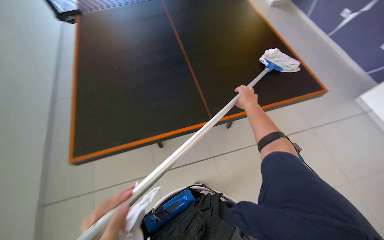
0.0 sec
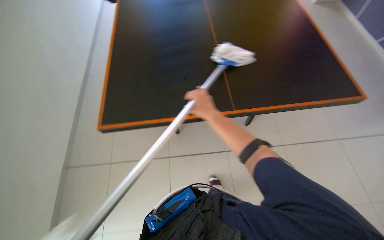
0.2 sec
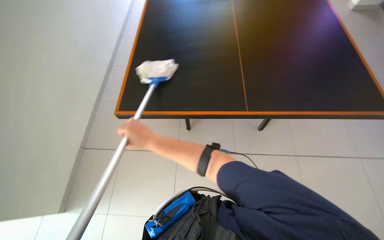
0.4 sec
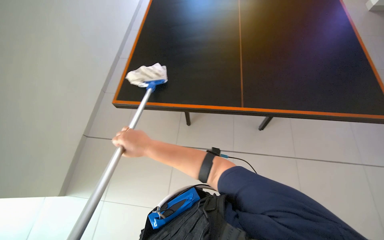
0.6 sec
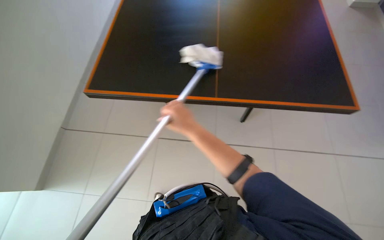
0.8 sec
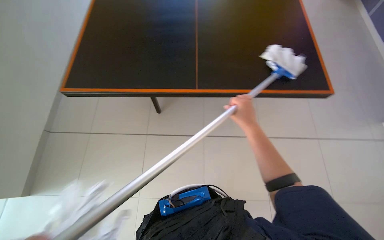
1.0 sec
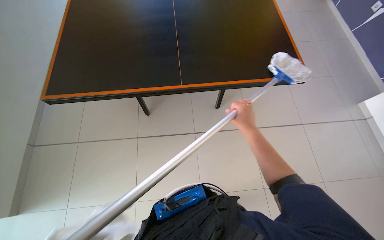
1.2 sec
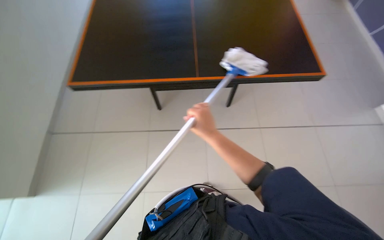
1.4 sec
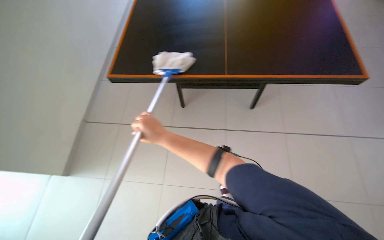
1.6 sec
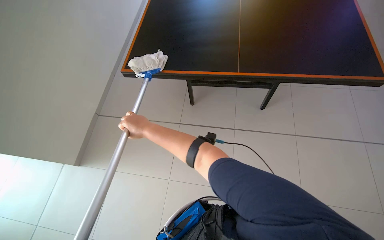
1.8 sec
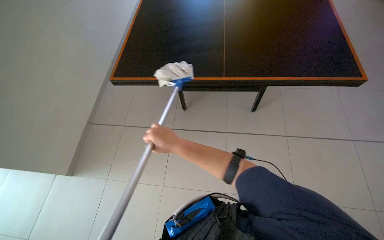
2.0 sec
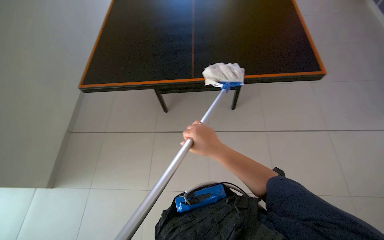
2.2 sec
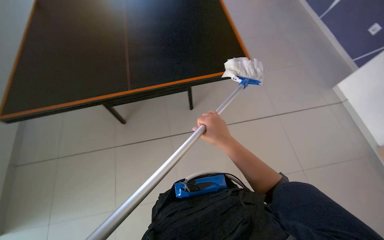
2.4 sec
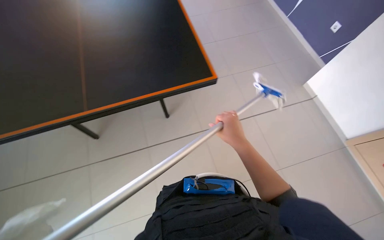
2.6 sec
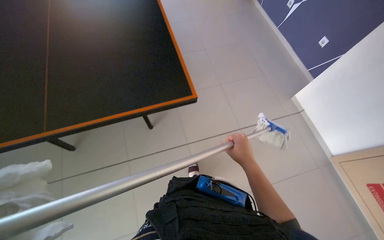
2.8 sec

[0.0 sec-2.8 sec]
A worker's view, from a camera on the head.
Job: wiping surfaces.
The whole recording: Cleaning ping-pong table. The worker cleans the surface of the ping-pong table with a long-handled tool.
1.4 sec to 2.8 sec: The right hand travels to the right by some 25 cm.

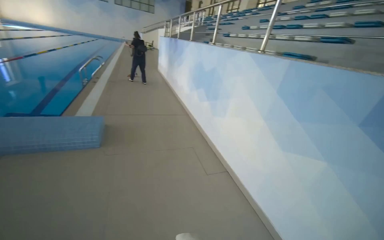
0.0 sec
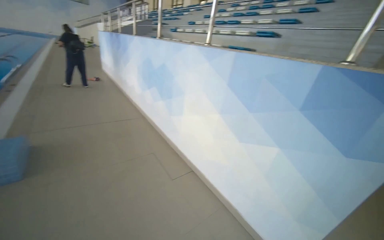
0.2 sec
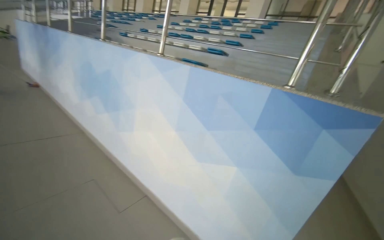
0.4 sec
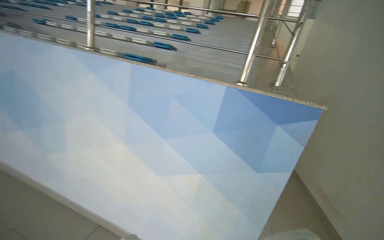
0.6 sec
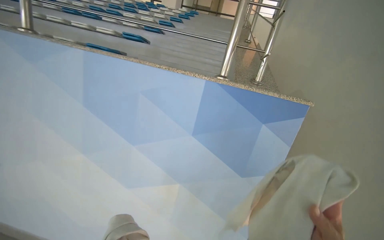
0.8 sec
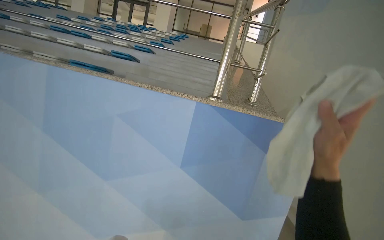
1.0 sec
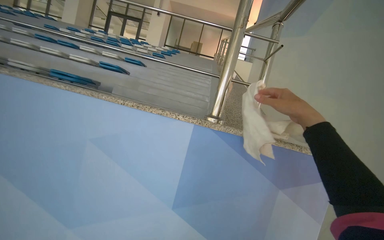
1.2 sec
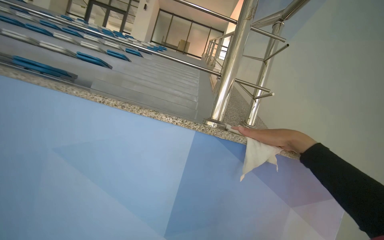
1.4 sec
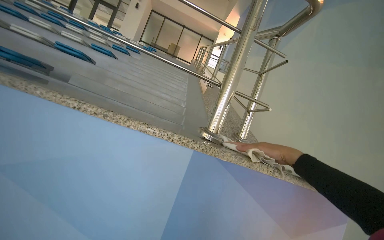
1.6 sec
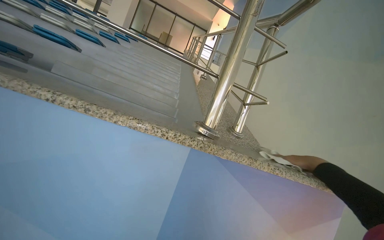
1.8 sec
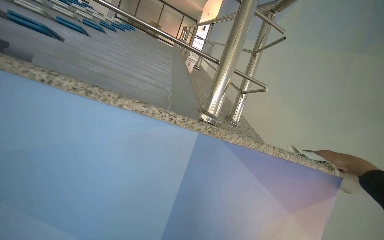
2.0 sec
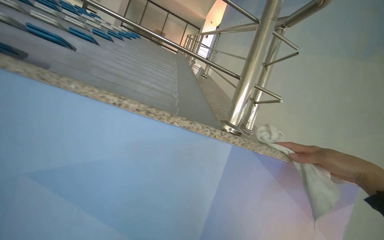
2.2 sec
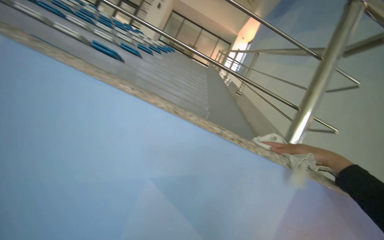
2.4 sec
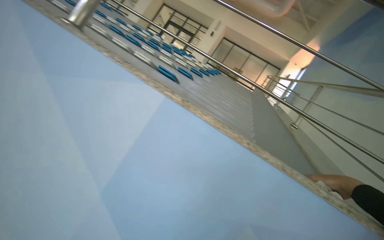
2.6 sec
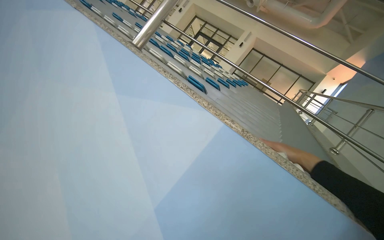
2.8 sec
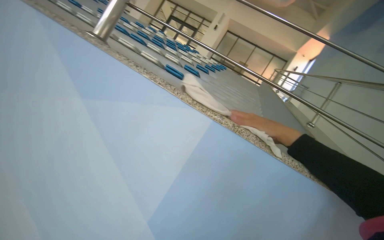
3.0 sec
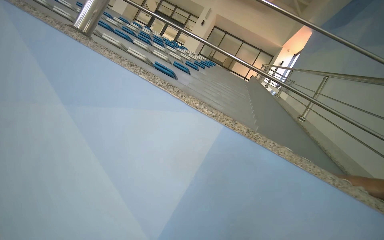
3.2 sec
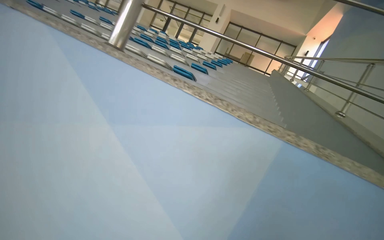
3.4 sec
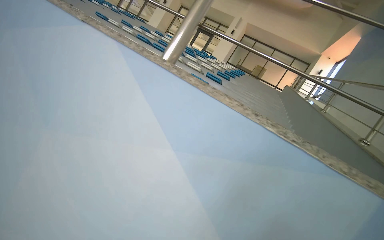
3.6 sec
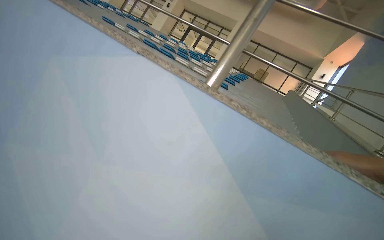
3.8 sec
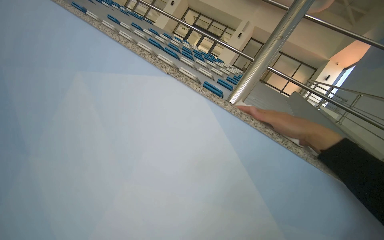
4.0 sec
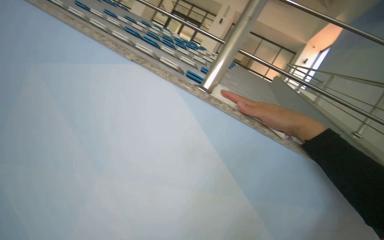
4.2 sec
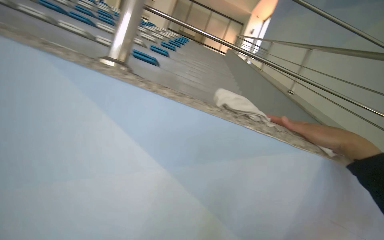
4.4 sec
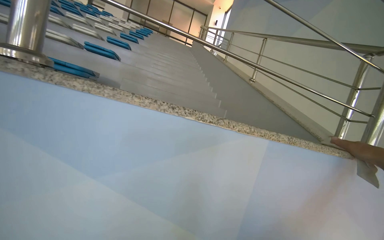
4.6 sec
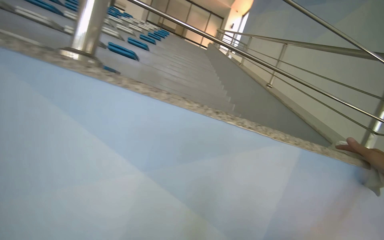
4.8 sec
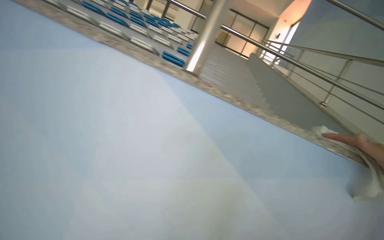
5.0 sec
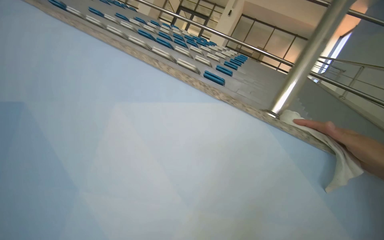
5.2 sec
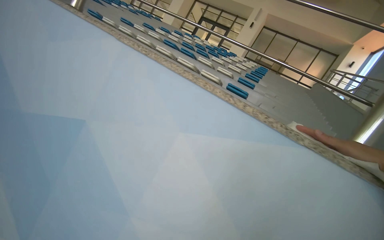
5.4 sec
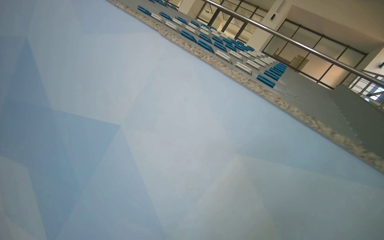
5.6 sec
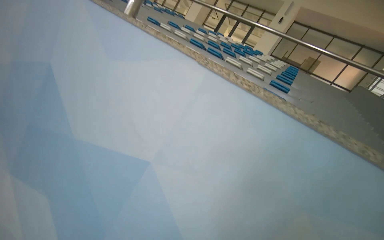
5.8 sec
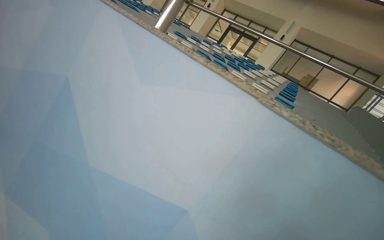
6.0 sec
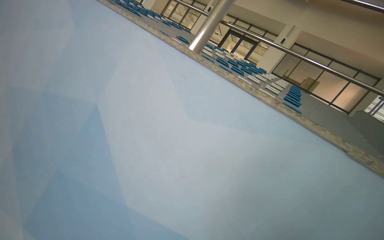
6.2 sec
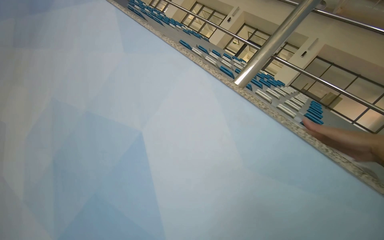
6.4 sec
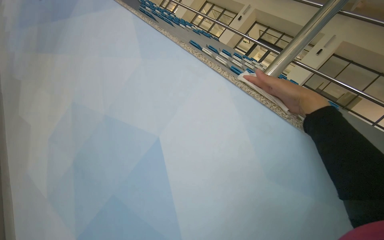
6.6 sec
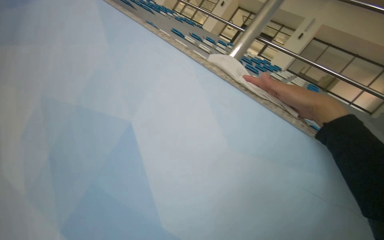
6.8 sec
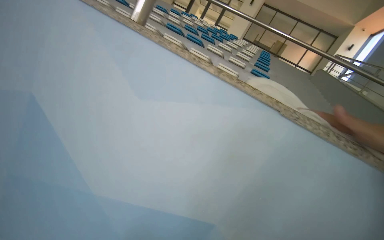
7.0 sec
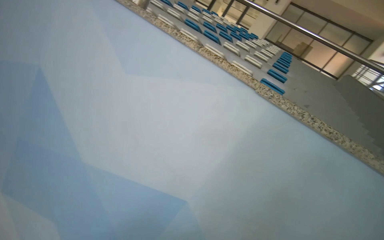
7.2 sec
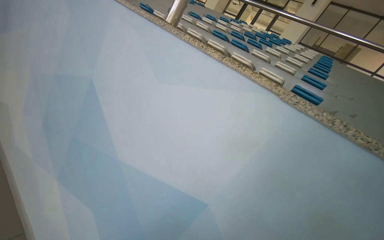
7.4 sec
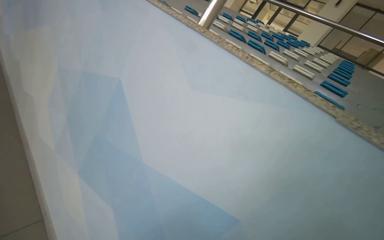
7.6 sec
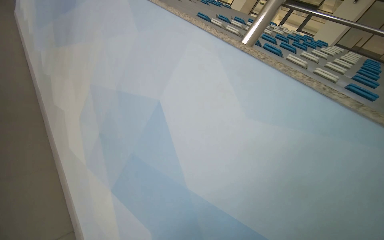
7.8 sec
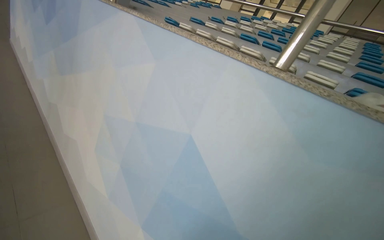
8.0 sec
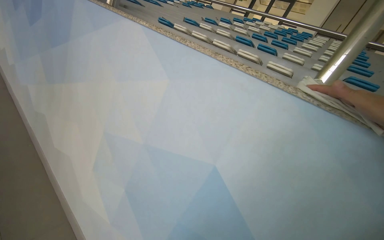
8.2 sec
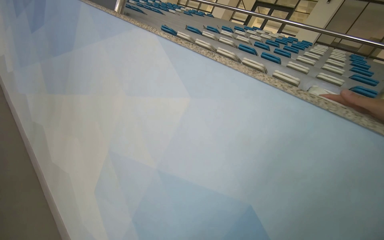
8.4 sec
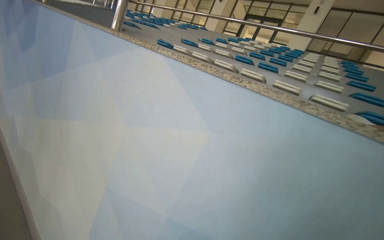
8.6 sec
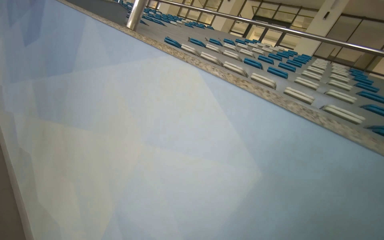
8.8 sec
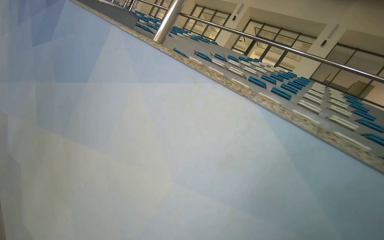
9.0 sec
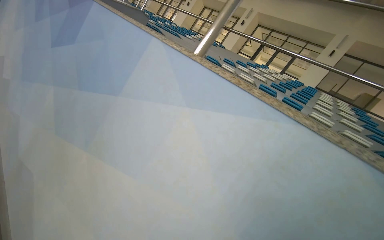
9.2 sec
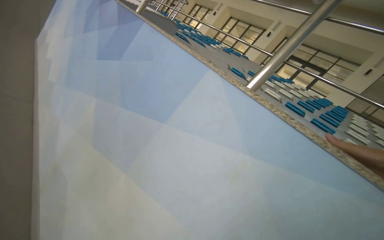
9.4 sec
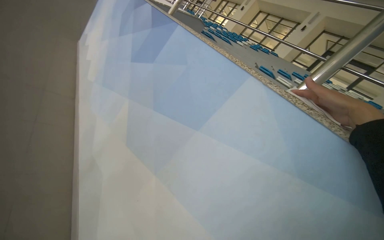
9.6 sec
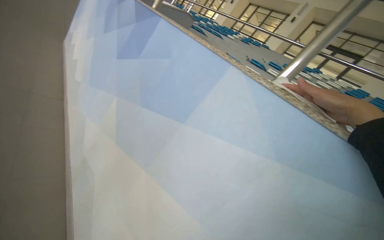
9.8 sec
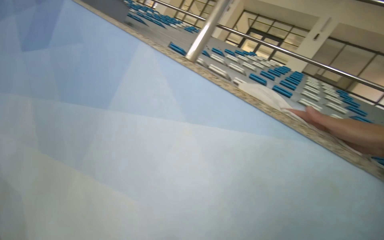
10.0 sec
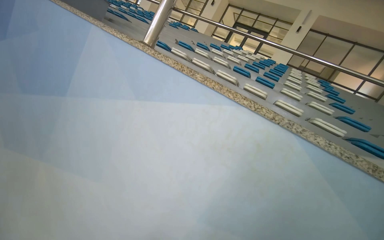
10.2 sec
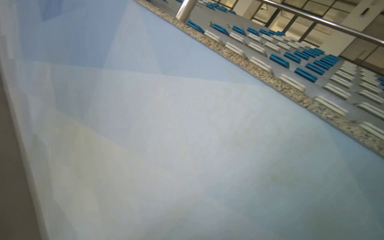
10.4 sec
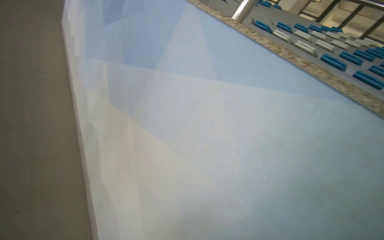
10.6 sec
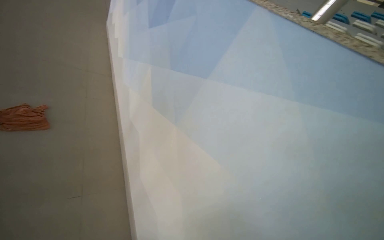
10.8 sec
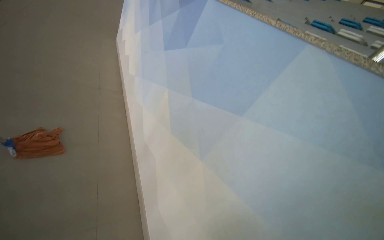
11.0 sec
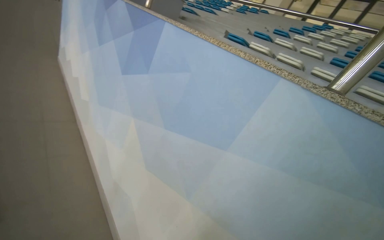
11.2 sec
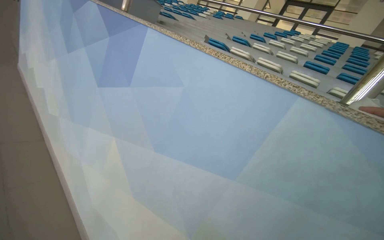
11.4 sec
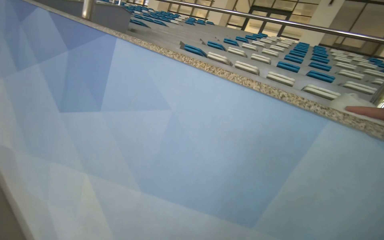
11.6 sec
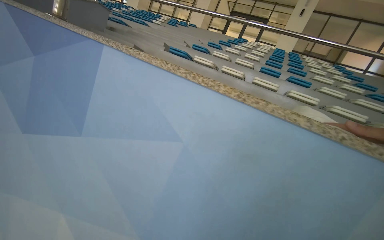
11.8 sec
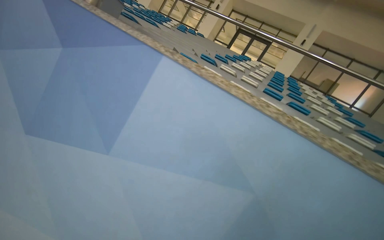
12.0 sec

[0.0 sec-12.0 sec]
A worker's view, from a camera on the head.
Job: wiping surfaces.
The whole recording: Wiping ledge in pool area. The worker wipes the top of a low wall or ledge in the swimming pool area.
0.0 sec to 1.6 sec: The camera is carried roughly 1 m. The wearer looks some 80 degrees further to the right. The camera pitches upward, by some 15 degrees.
1.6 sec to 3.0 sec: The head travels approximately 60 cm. The wearer looks some 20 degrees further to the left.
3.0 sec to 4.4 sec: The head turns to the right by some 15 degrees.
7.6 sec to 9.0 sec: The head travels some 1 m.
10.4 sec to 12.0 sec: The wearer moves roughly 1 m.

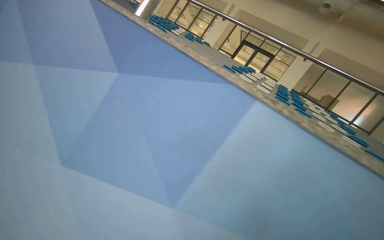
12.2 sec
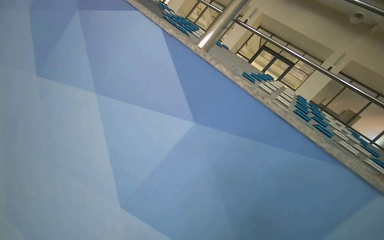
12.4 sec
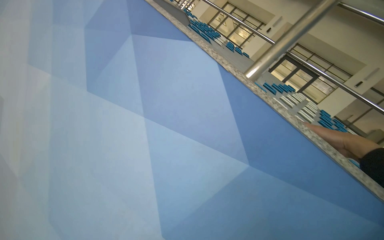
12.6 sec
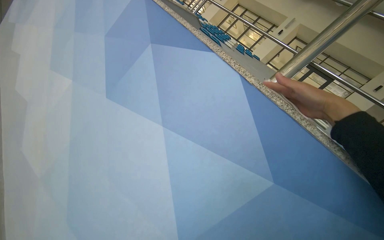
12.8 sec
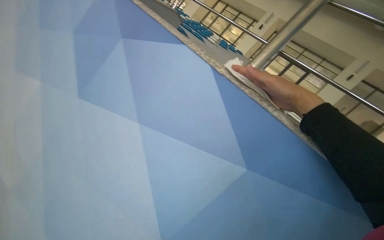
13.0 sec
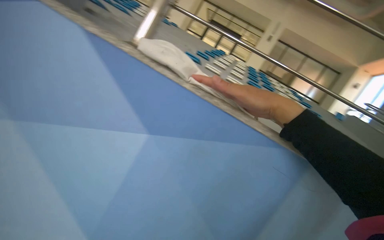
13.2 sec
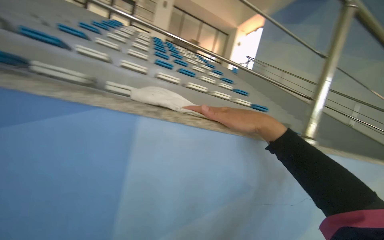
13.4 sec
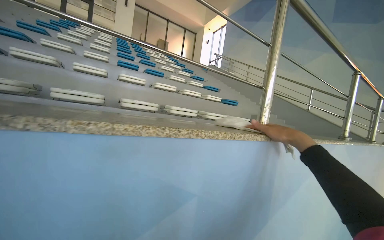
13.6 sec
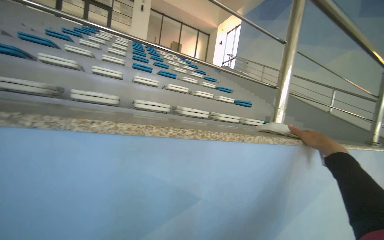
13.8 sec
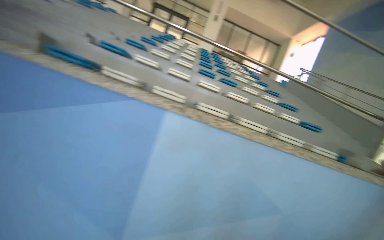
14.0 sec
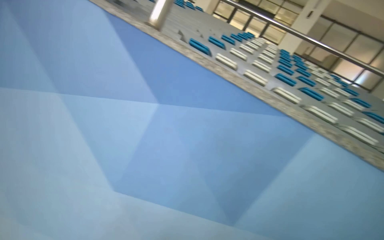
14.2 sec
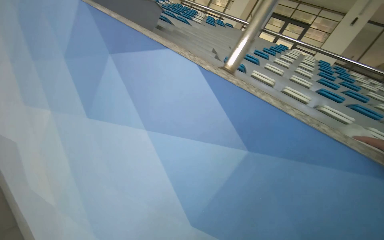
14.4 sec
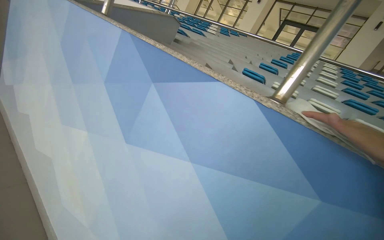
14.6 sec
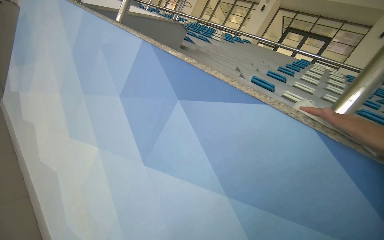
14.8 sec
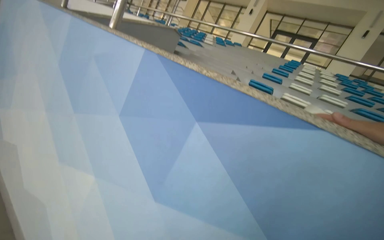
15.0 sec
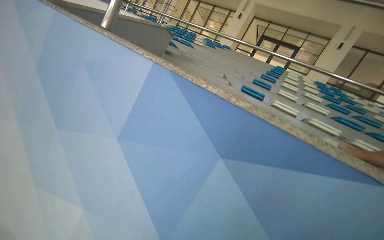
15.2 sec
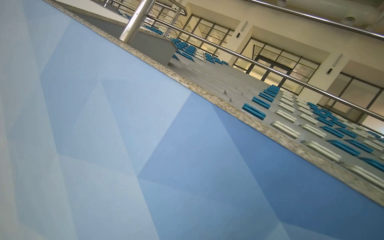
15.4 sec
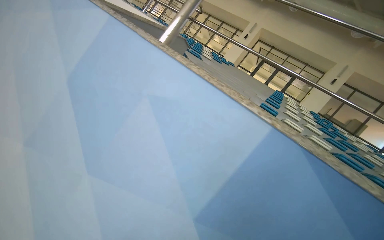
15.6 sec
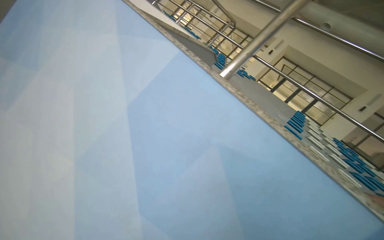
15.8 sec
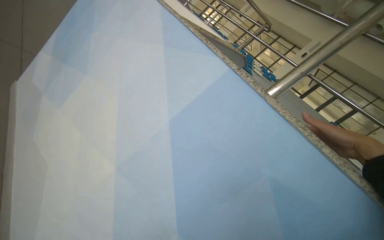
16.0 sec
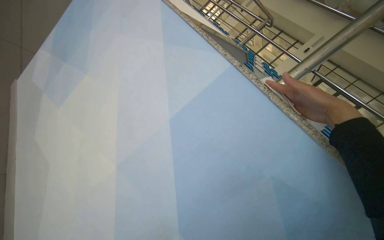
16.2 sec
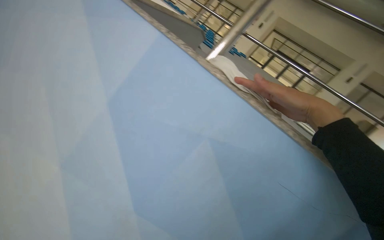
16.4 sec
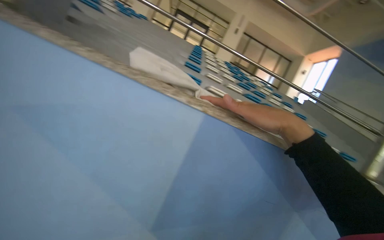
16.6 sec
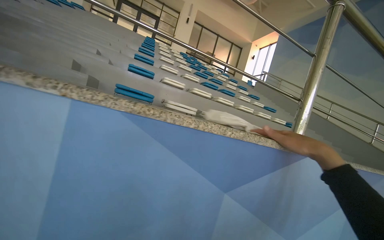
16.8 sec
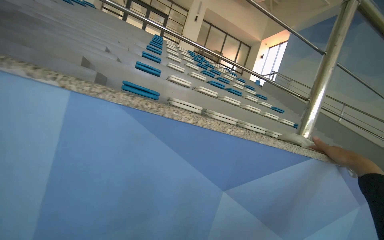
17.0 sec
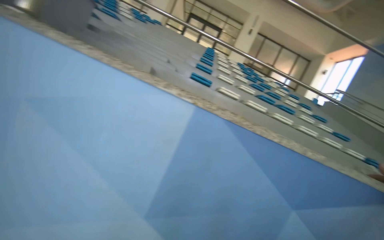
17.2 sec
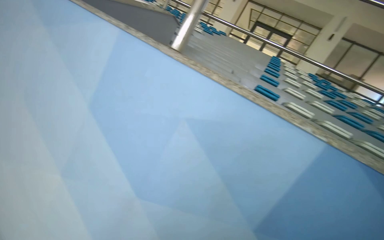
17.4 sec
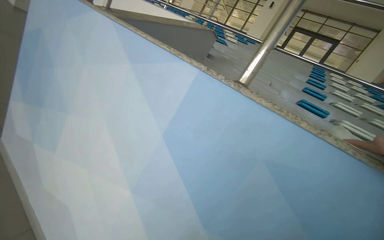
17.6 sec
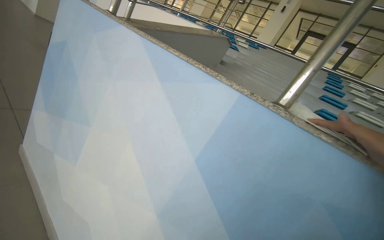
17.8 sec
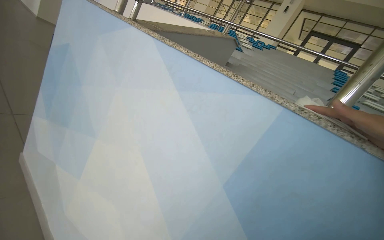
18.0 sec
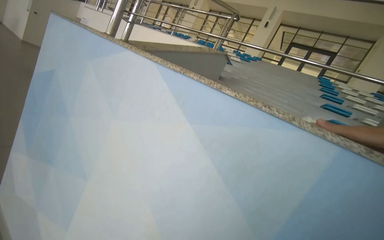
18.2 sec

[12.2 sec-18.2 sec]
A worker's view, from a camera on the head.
Job: wiping surfaces.
The whole recording: Wiping ledge in pool area. The worker wipes the top of a low wall or ledge in the swimming pool area.
12.2 sec to 13.8 sec: The head turns to the right by some 50 degrees. The view tips downward by roughly 15 degrees.
13.8 sec to 15.2 sec: The head travels approximately 1 m. The head rotates roughly 55 degrees to the left.
16.6 sec to 18.2 sec: The wearer moves approximately 60 cm. The view swings about 35 degrees to the left.
